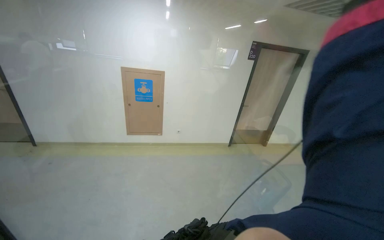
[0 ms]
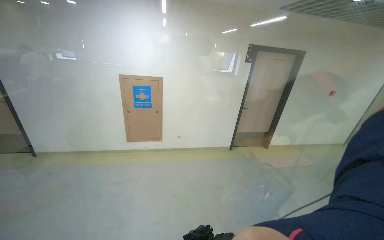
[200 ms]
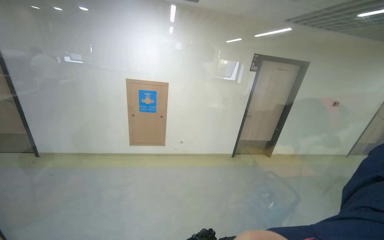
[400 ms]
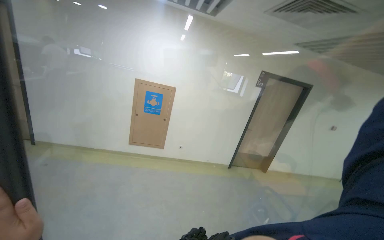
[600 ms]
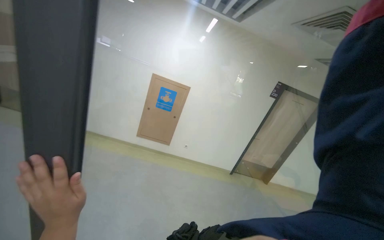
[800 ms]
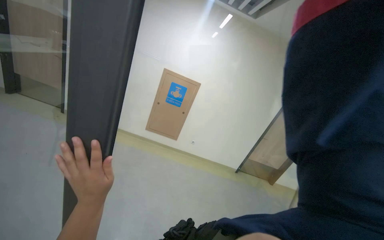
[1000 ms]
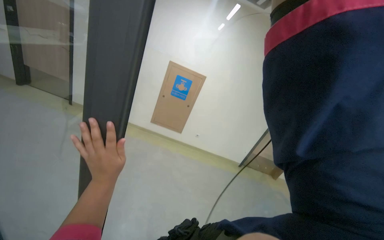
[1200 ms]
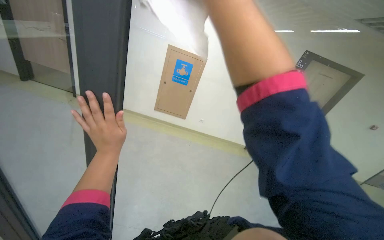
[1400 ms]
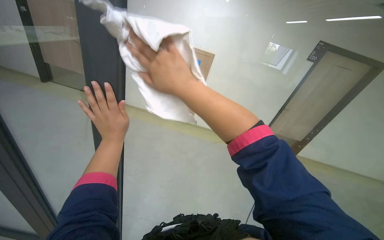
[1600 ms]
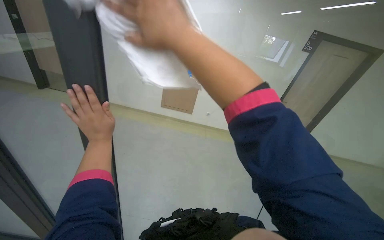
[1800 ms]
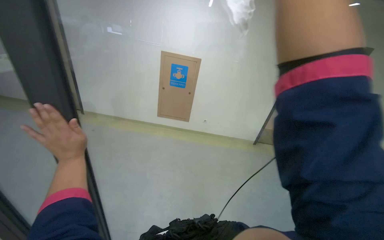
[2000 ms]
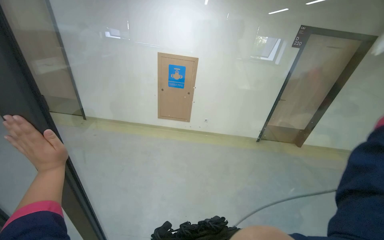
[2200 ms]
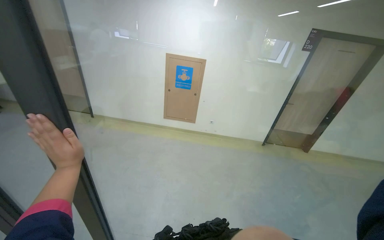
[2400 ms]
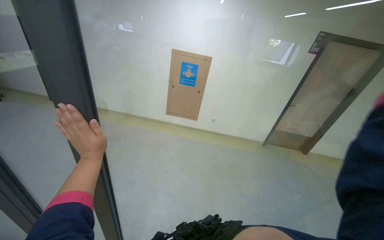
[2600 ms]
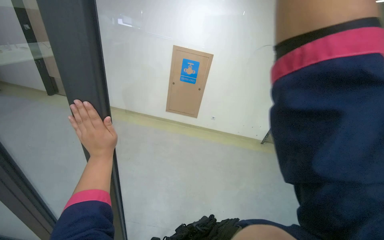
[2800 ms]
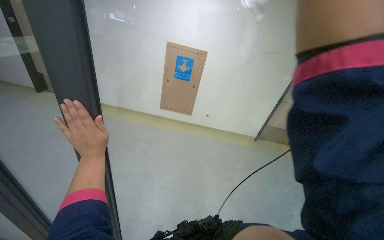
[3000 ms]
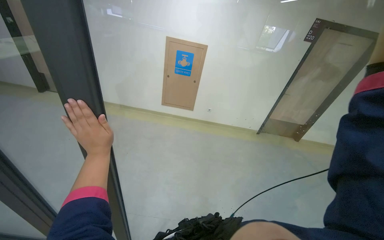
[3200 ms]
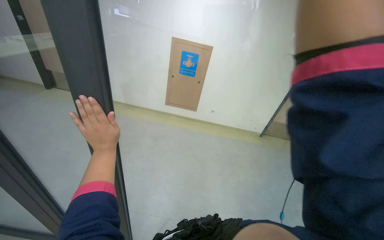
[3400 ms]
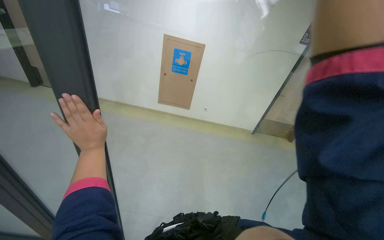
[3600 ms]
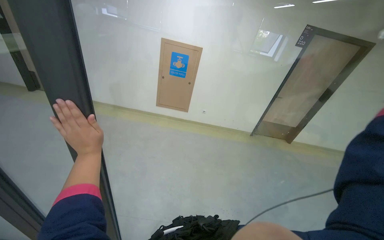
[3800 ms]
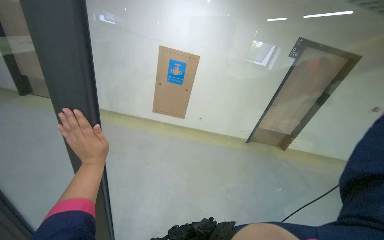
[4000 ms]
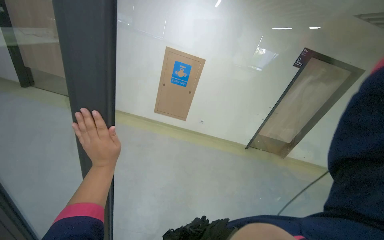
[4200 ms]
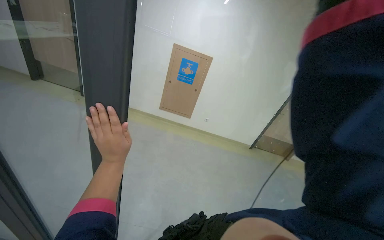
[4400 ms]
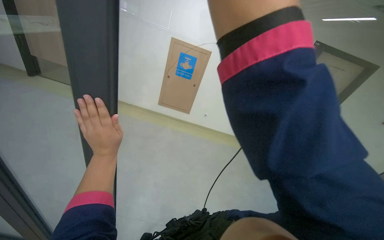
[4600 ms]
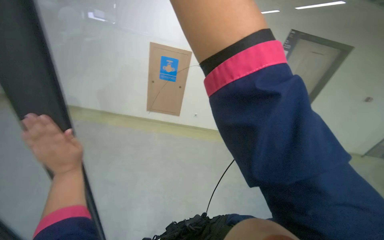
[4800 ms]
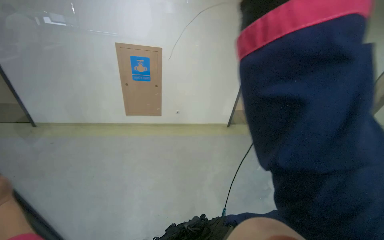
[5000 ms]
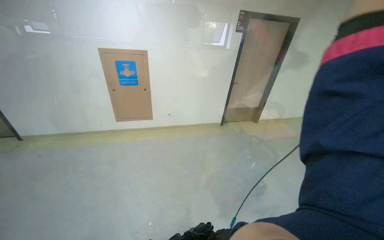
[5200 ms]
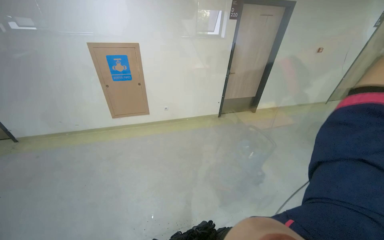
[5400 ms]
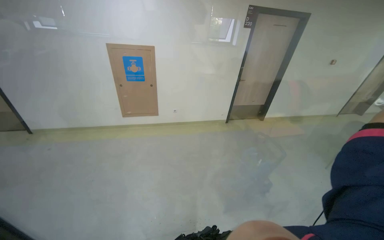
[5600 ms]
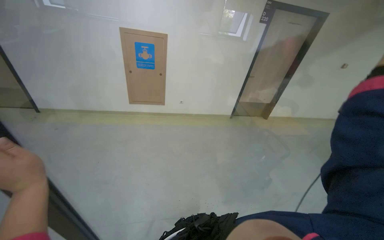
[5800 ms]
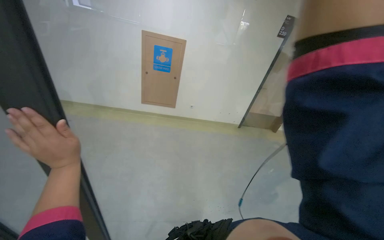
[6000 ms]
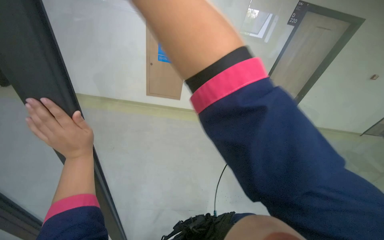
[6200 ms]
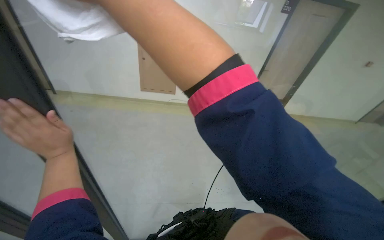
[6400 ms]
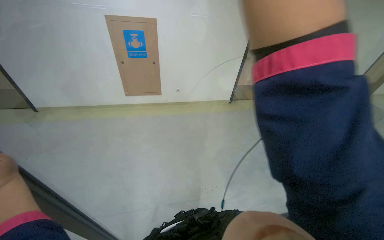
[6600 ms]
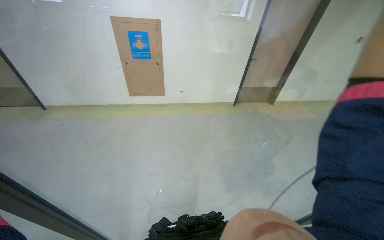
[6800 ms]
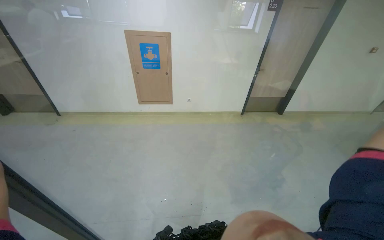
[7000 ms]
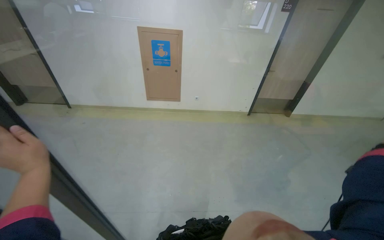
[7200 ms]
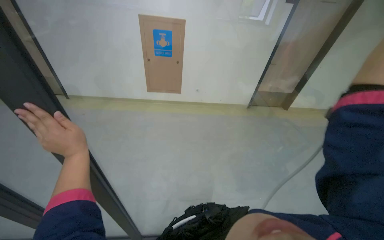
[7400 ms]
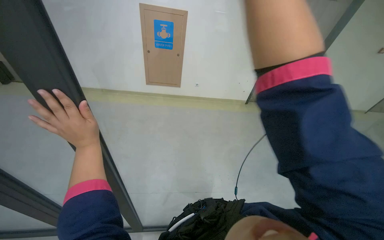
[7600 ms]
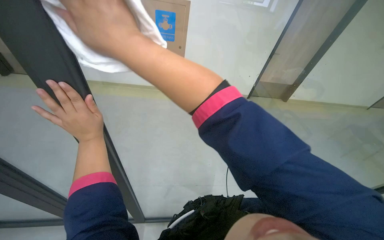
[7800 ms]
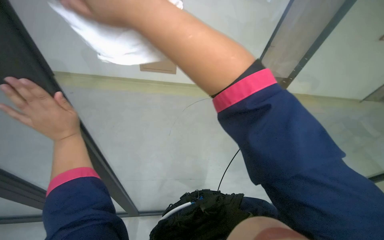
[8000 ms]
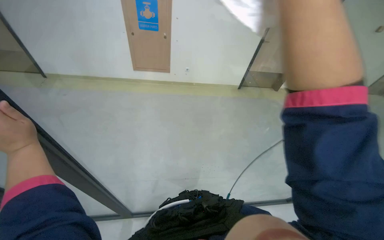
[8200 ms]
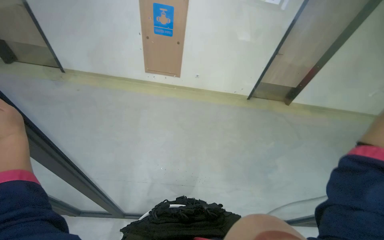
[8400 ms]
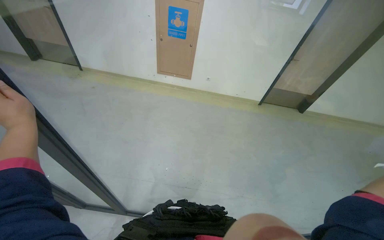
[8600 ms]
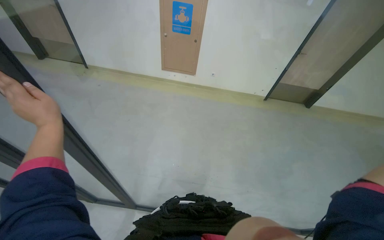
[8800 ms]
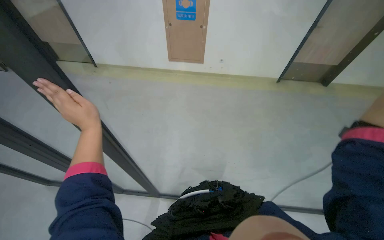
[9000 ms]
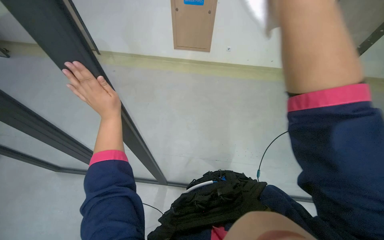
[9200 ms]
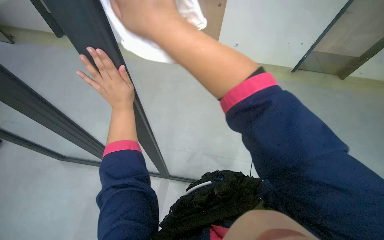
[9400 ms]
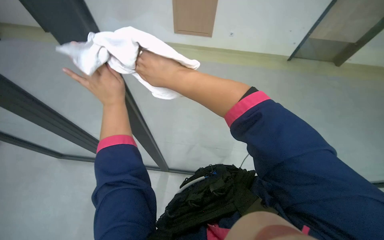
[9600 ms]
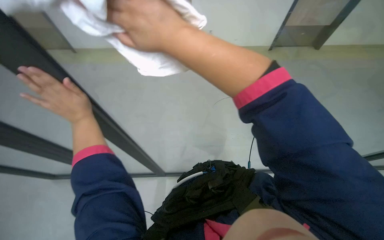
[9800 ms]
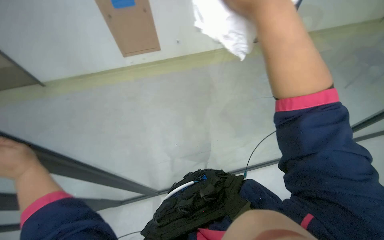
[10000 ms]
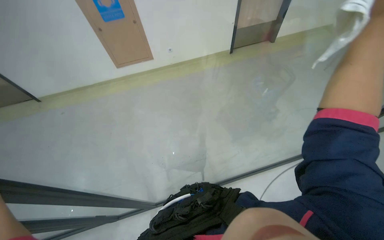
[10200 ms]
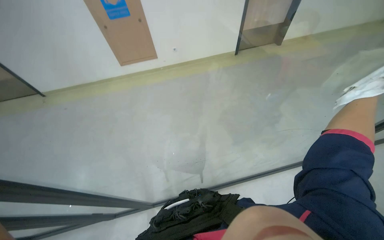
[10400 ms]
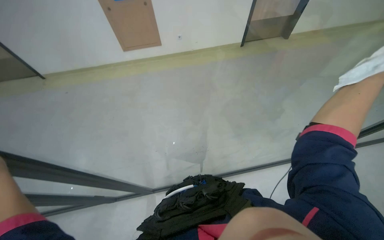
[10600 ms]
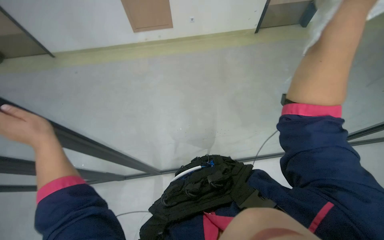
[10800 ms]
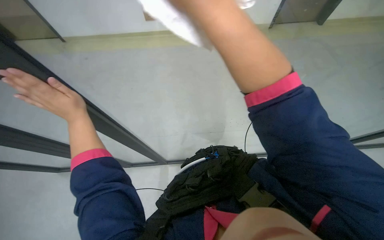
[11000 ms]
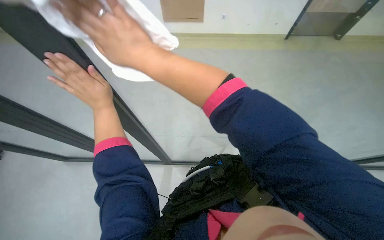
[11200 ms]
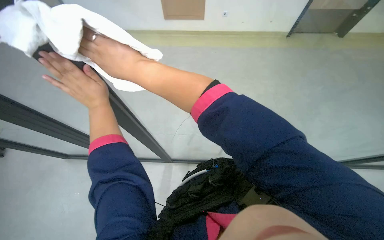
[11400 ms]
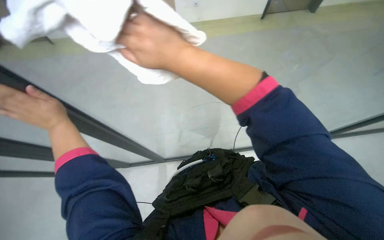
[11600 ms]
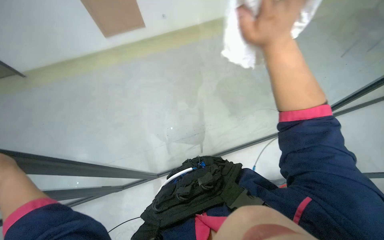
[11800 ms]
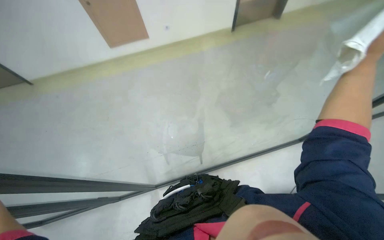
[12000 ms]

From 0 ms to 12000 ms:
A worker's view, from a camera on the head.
Job: cleaning windows.
The whole recording: Cleaning glass partition. The worker wrings a cloth, then uses it and a spray bottle to clean the glass partition and nearby chairs.
From 0 ms to 1600 ms: The head turns to the left by approximately 20 degrees.

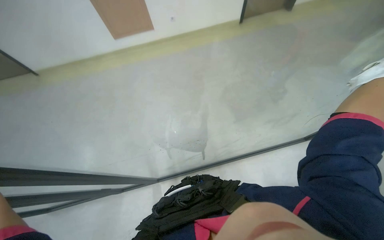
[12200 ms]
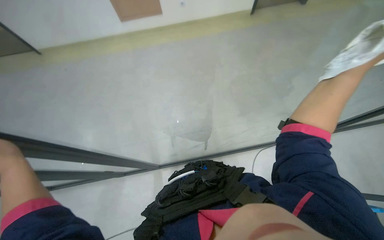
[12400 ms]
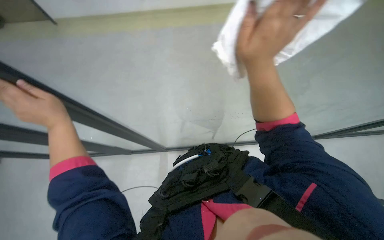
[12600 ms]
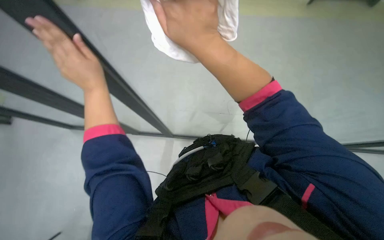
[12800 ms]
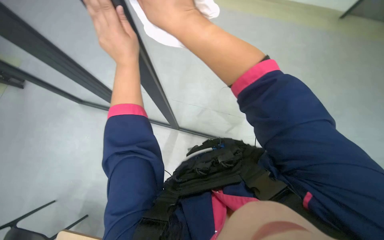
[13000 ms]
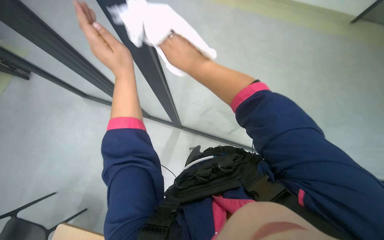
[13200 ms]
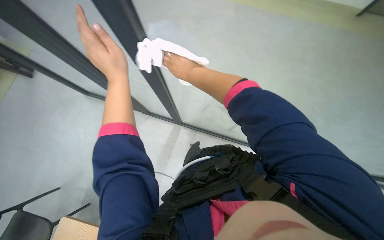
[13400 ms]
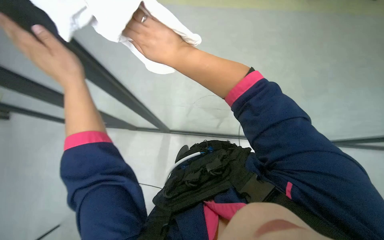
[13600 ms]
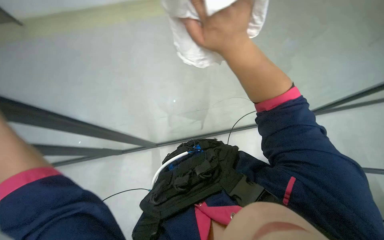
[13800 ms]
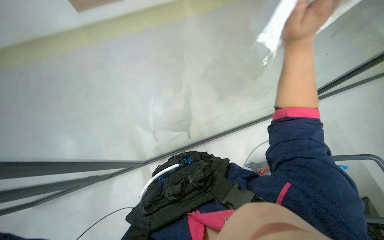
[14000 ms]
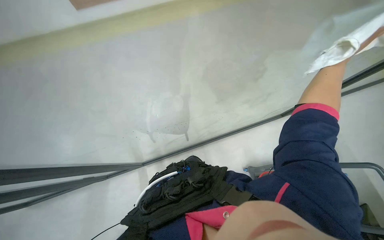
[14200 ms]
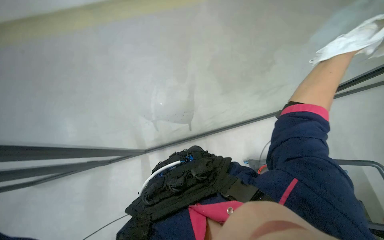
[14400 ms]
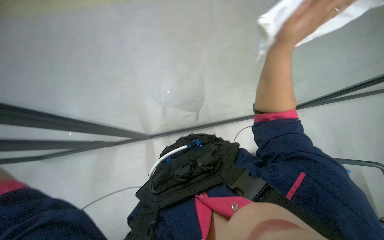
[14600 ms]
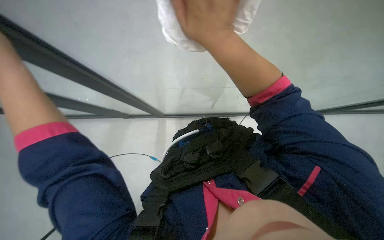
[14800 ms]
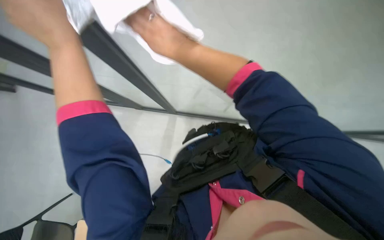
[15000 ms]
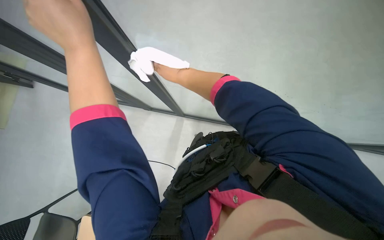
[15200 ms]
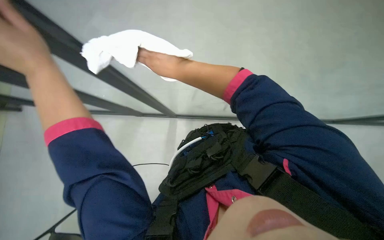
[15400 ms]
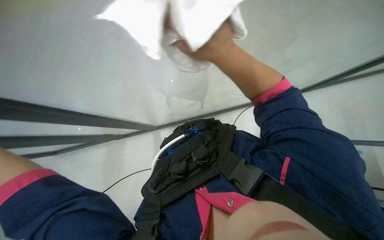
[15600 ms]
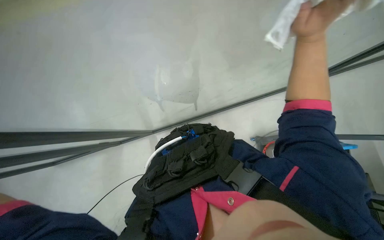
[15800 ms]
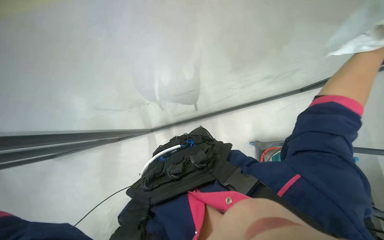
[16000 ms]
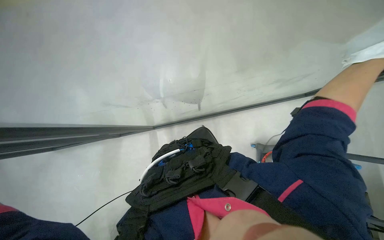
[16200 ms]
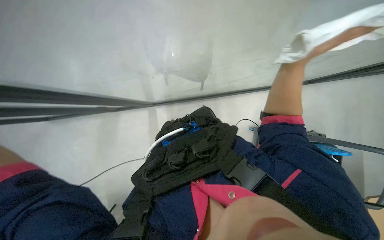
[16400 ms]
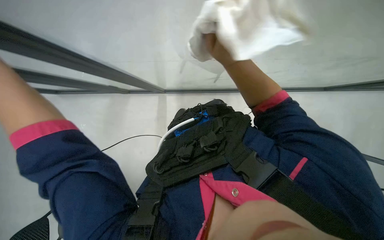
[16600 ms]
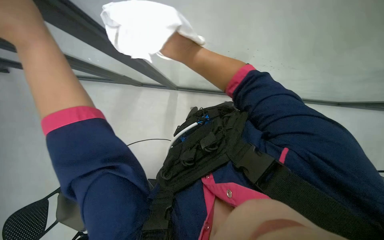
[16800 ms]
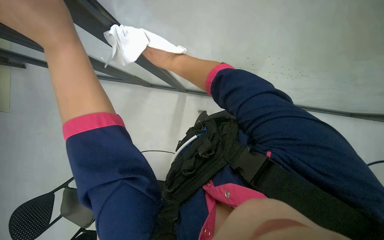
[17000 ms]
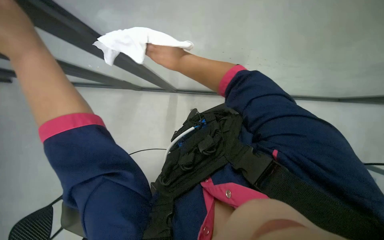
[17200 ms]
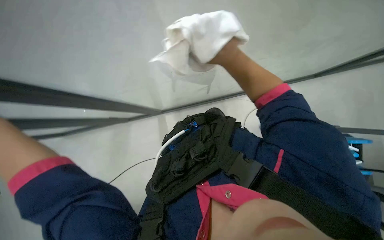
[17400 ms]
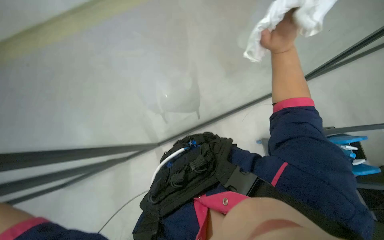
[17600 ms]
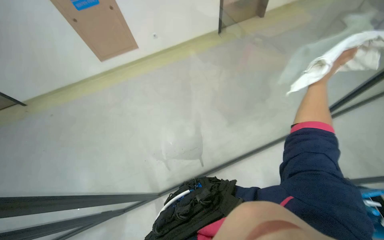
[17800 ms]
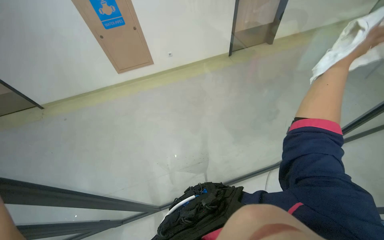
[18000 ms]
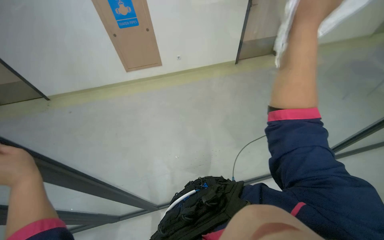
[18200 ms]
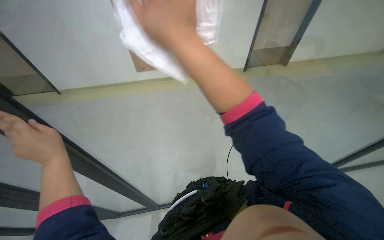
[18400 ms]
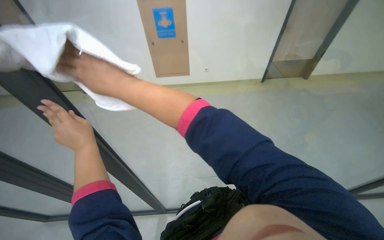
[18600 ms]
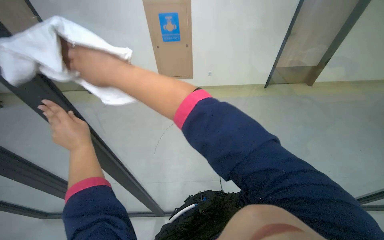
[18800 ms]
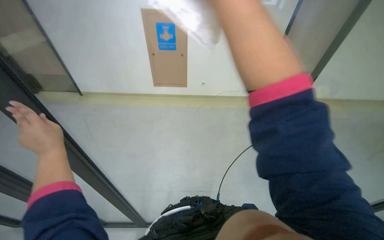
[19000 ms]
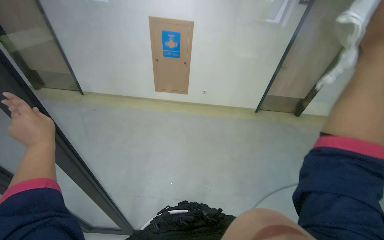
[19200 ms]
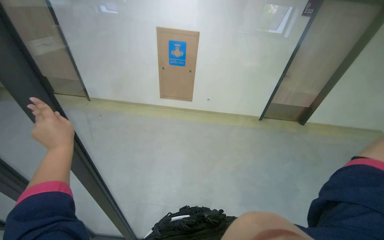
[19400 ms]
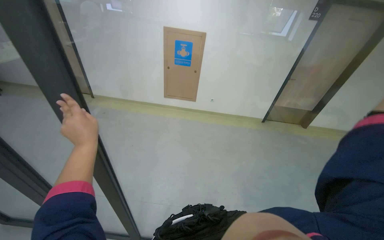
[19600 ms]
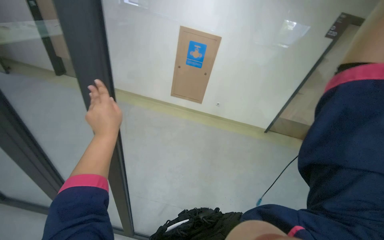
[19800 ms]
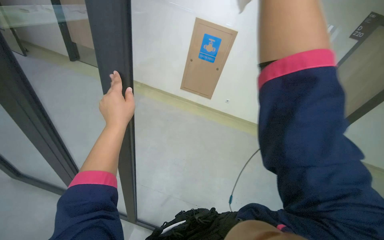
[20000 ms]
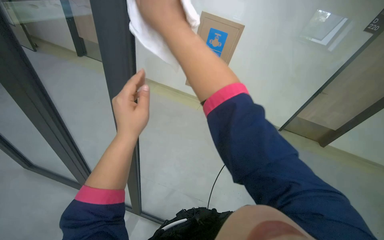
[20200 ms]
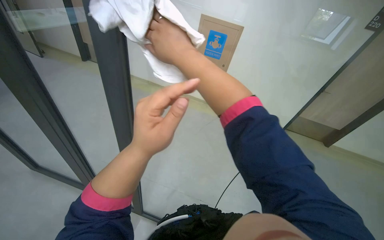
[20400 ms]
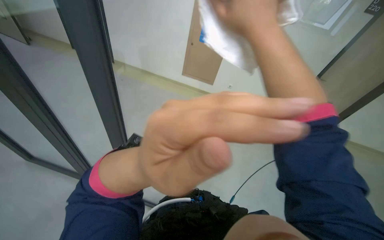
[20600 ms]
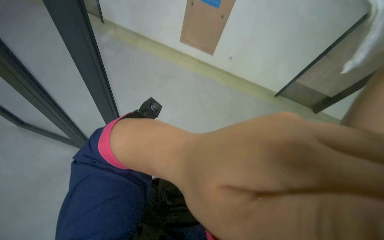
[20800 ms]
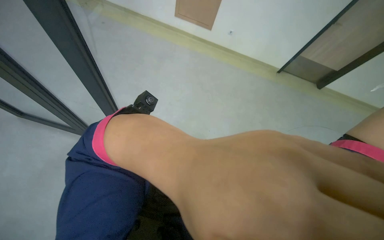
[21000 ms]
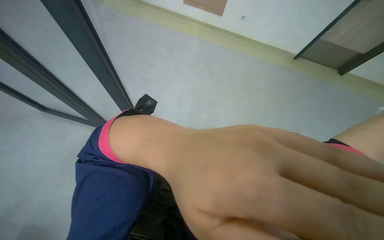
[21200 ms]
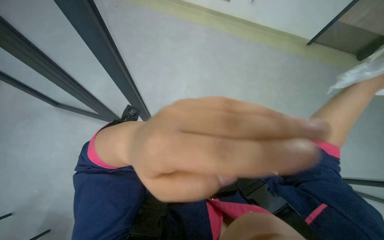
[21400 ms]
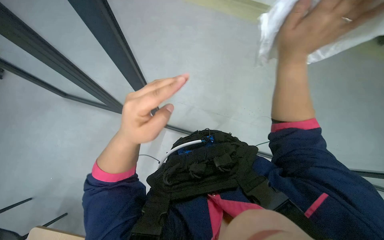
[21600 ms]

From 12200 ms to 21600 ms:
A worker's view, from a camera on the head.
Job: cleaning windows.
The whole recording: Cleaning glass partition. The worker wrings a cloth, then uses it and a spray bottle to clean the glass partition and nearby chairs.
From 17000 ms to 18400 ms: The view tilts some 25 degrees upward. The right hand is displaced nearer to the camera by about 30 cm, and reaches some 50 cm to the right, then returns.
From 18400 ms to 20000 ms: The scene rotates clockwise by about 30 degrees.
From 20000 ms to 21600 ms: The view tilts about 15 degrees downward.
